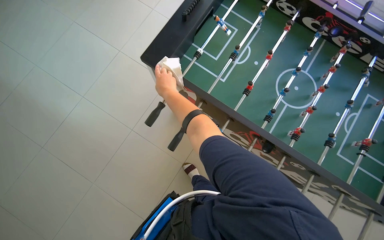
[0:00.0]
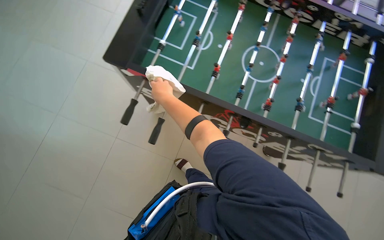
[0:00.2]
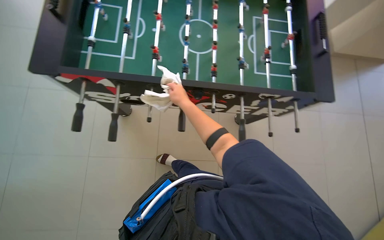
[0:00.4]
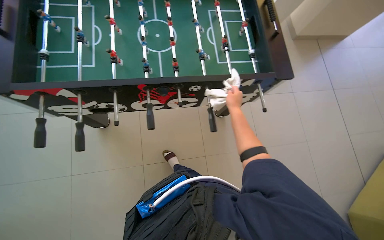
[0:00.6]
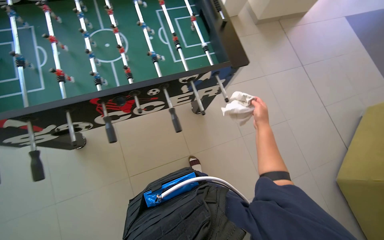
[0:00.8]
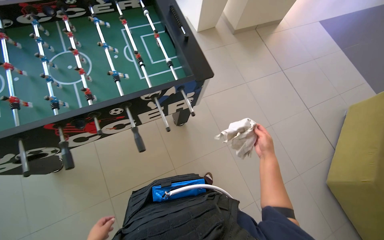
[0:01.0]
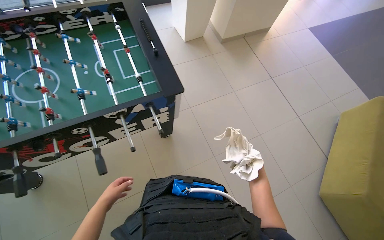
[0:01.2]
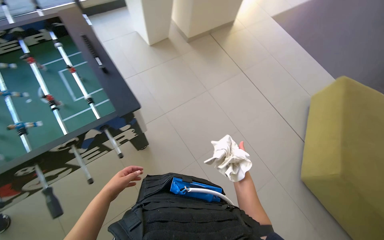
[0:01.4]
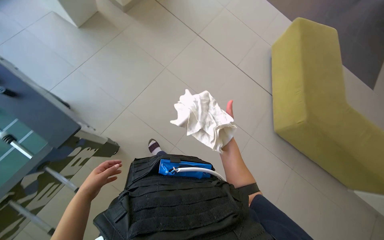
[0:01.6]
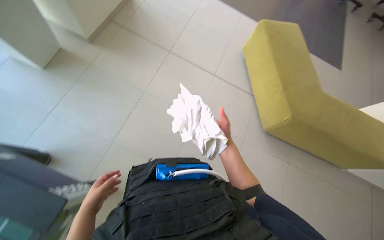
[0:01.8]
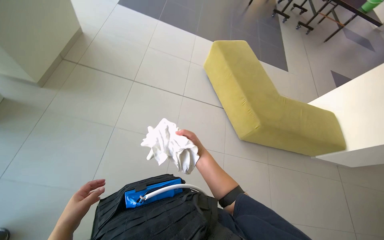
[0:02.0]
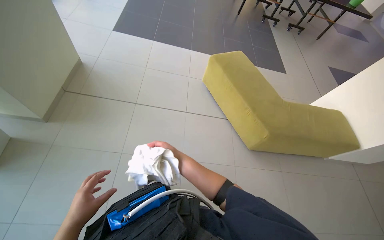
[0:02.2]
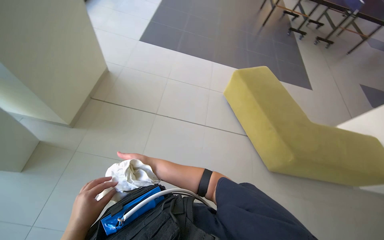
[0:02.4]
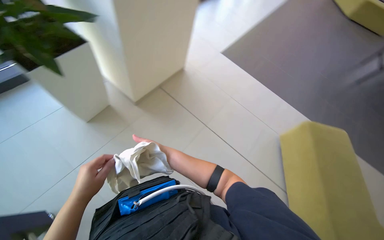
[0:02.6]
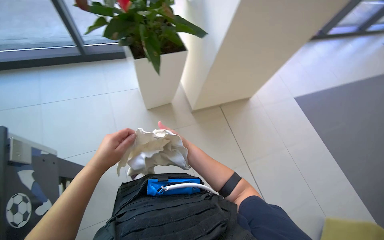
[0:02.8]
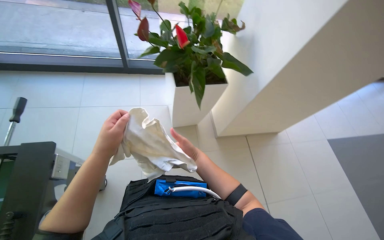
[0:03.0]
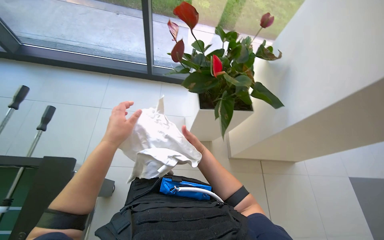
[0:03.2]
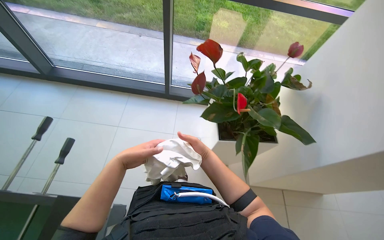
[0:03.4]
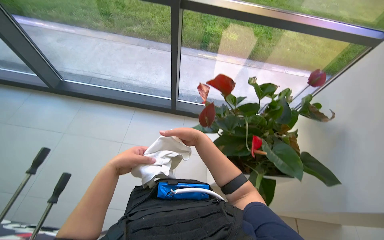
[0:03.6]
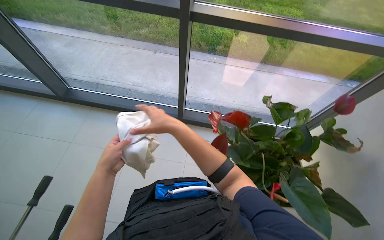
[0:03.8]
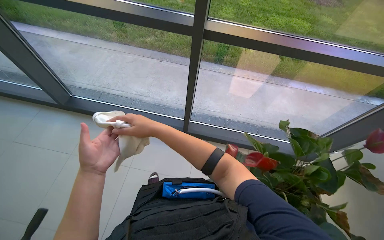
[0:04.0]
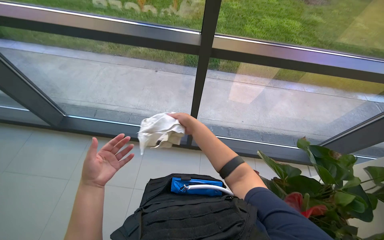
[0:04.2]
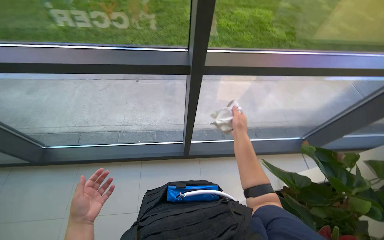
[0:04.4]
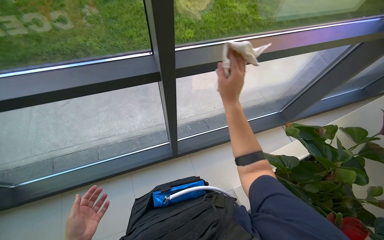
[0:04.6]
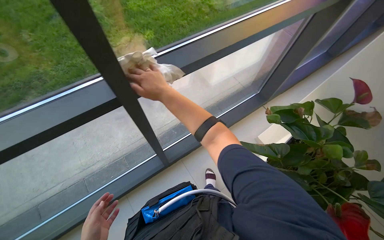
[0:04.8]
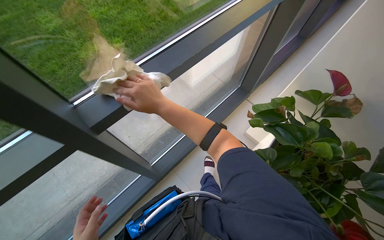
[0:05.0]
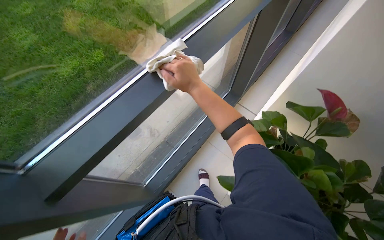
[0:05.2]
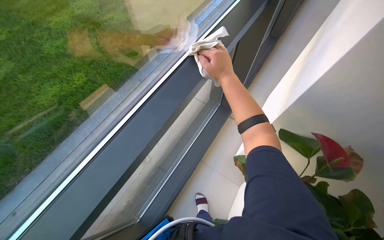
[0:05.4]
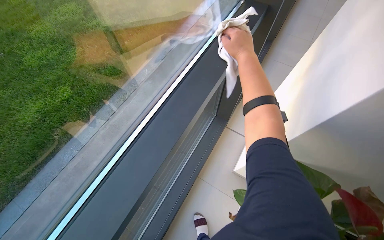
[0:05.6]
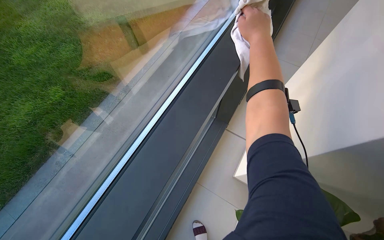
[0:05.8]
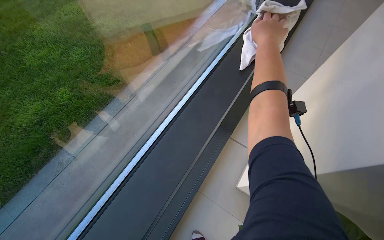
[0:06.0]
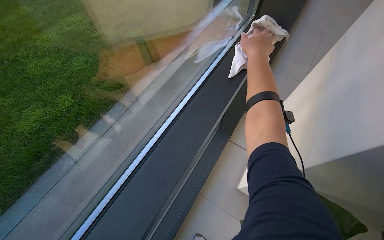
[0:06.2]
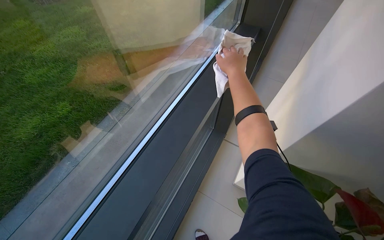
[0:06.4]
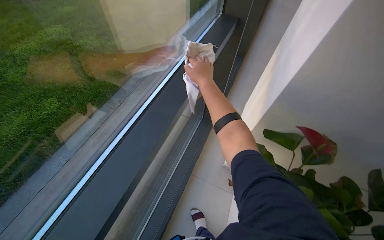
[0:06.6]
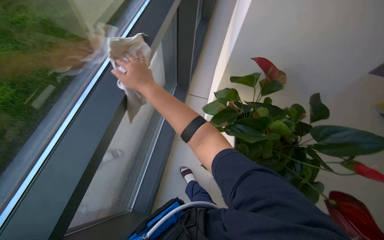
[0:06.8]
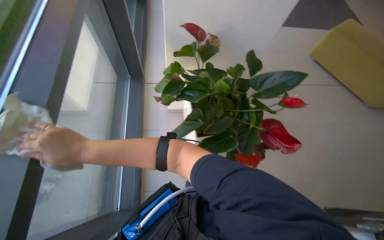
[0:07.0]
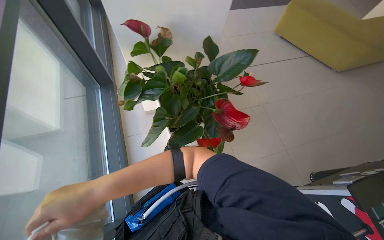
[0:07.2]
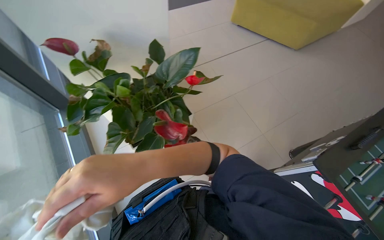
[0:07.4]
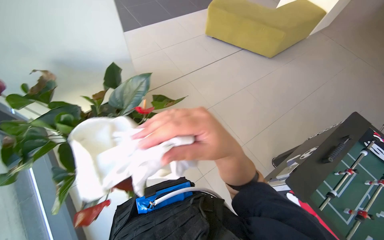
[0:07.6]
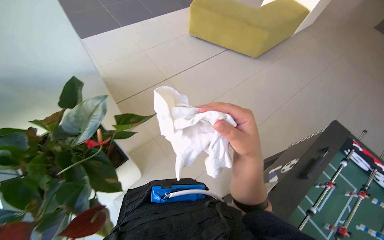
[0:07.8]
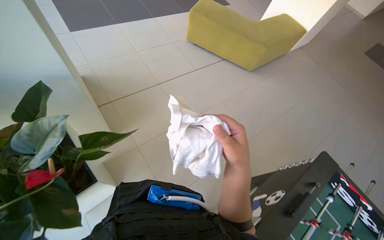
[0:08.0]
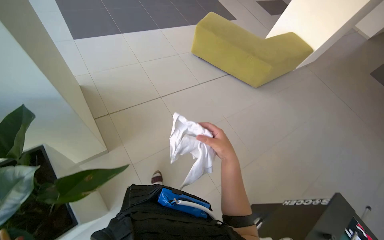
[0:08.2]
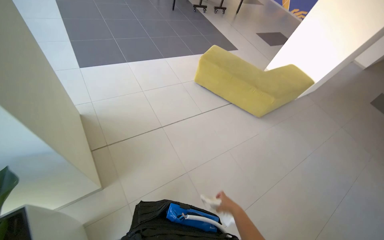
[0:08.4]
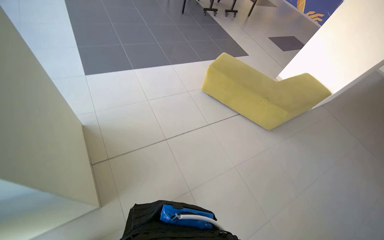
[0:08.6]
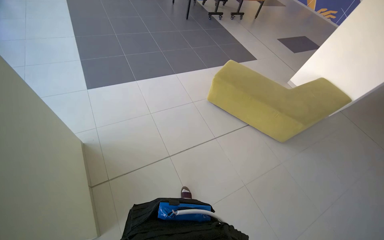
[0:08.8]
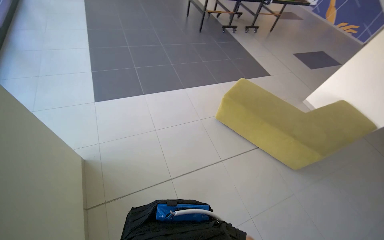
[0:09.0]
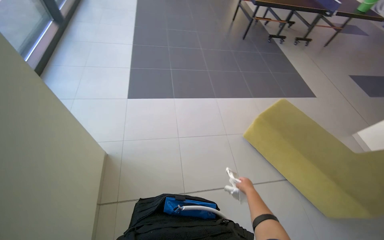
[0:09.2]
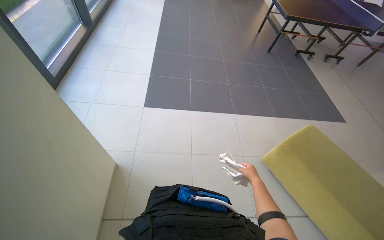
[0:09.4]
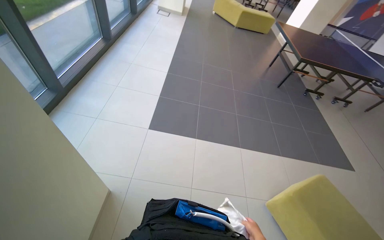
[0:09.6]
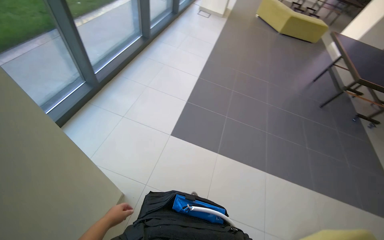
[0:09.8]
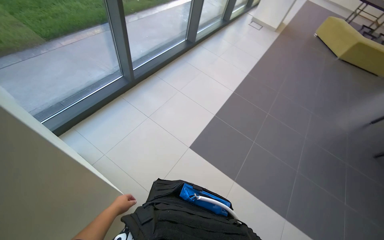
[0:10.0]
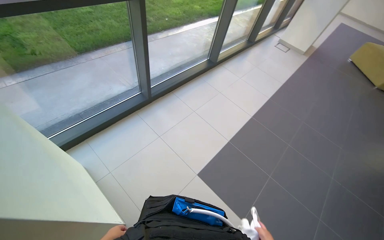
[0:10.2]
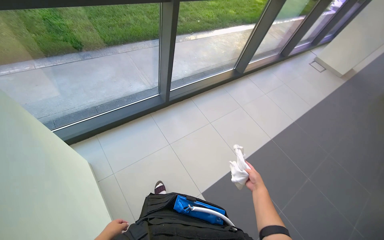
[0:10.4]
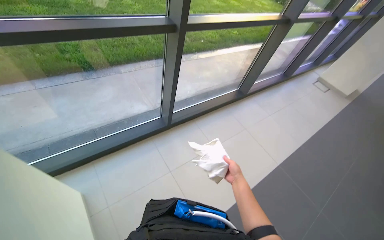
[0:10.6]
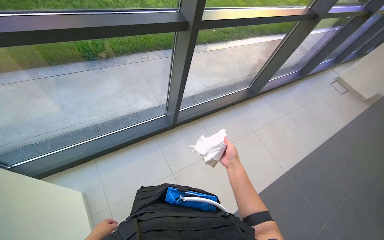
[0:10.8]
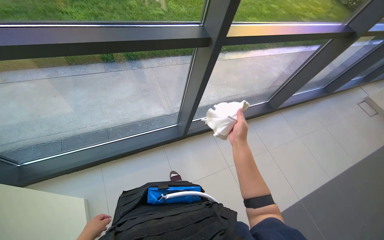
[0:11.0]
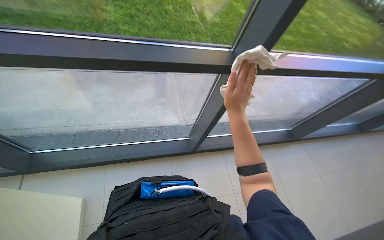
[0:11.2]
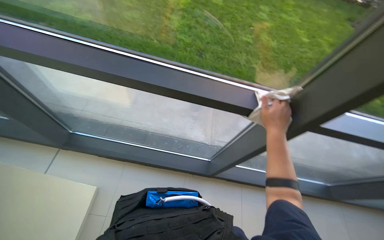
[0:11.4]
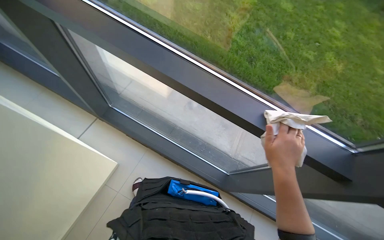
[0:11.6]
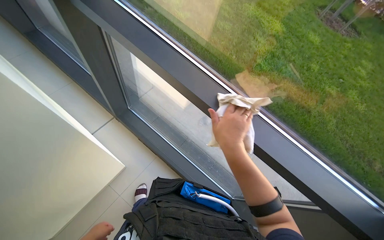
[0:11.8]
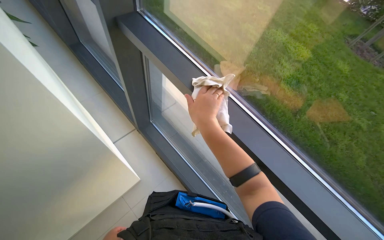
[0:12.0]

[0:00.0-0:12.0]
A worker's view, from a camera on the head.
Job: wiping surfaces.
The whole recording: Wiping various surfaces with a cloth. The worker wipes the glass door, staircase railing, window frame, and foosball table with a cleaning cloth.
0:00.0 to 0:01.6: The camera is carried about 1 m. The wearer's head swings about 90 degrees to the right.
0:03.0 to 0:04.4: The head travels some 90 cm.
0:04.4 to 0:06.0: The head travels roughly 80 cm. The head rotates about 55 degrees to the right.
0:06.0 to 0:07.6: The camera travels roughly 90 cm. The wearer looks approximately 70 degrees further to the right.
0:09.0 to 0:10.4: The wearer moves roughly 60 cm. The wearer's head swings roughly 75 degrees to the left. The wearer looks about 25 degrees further upward.

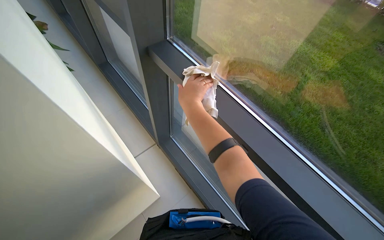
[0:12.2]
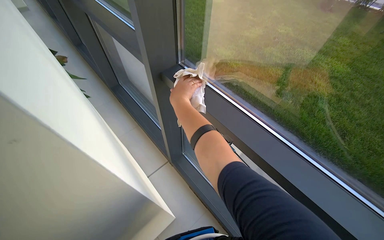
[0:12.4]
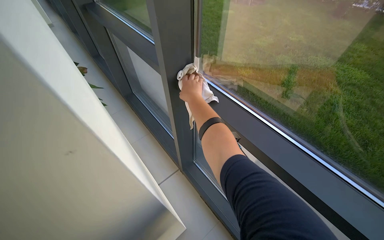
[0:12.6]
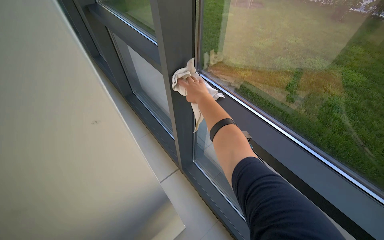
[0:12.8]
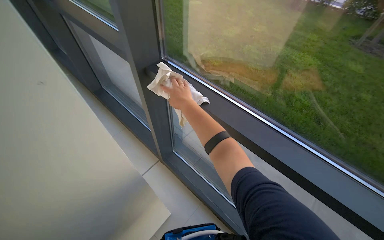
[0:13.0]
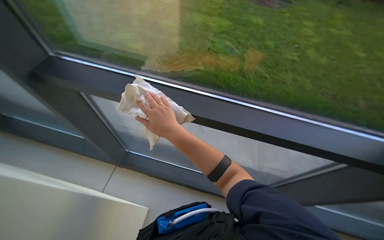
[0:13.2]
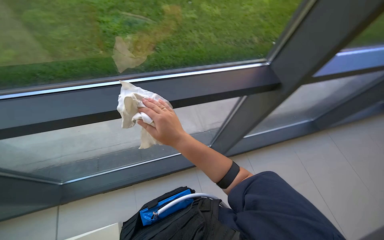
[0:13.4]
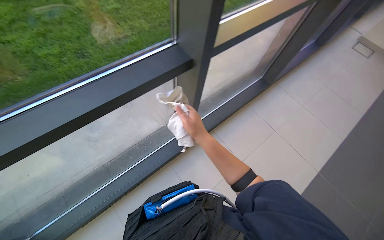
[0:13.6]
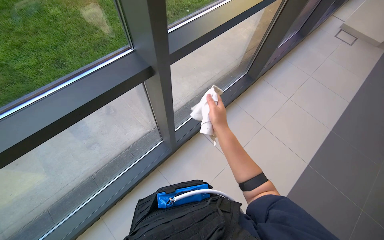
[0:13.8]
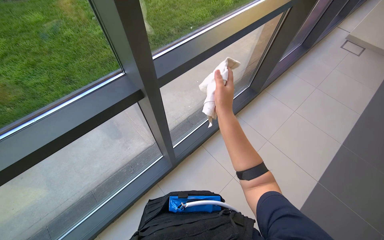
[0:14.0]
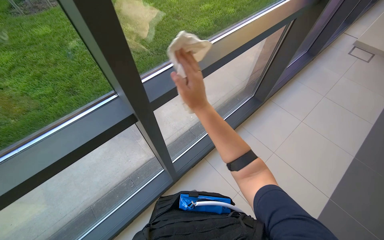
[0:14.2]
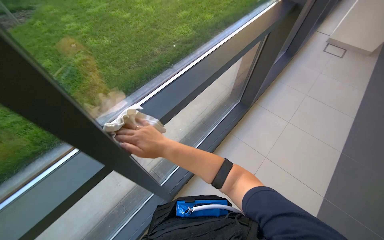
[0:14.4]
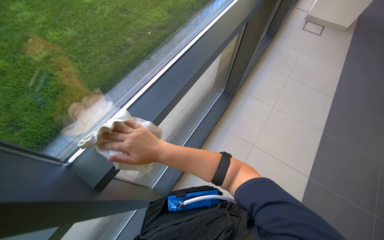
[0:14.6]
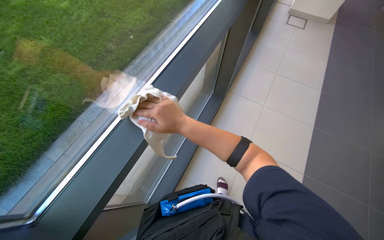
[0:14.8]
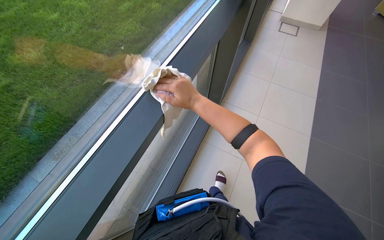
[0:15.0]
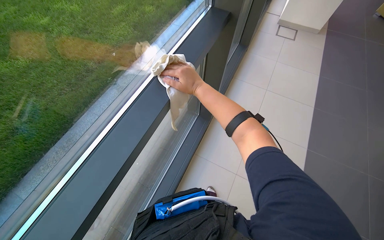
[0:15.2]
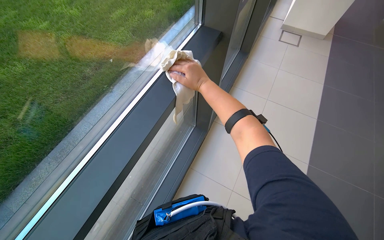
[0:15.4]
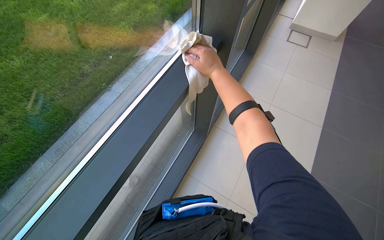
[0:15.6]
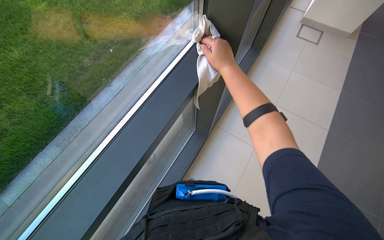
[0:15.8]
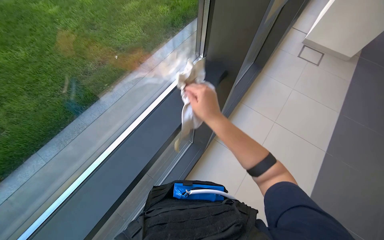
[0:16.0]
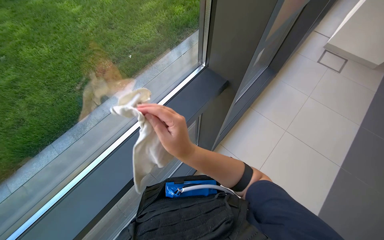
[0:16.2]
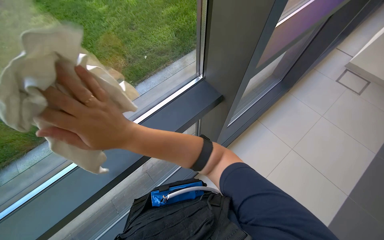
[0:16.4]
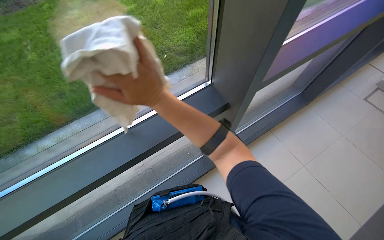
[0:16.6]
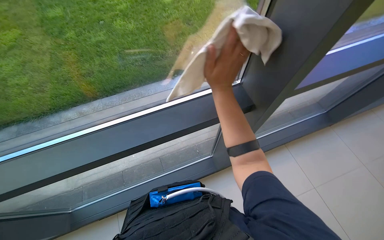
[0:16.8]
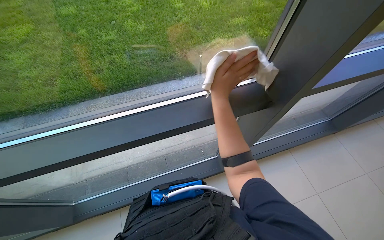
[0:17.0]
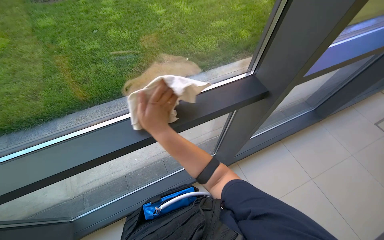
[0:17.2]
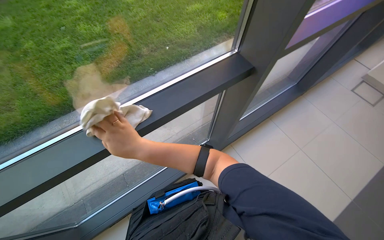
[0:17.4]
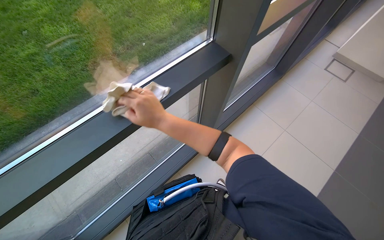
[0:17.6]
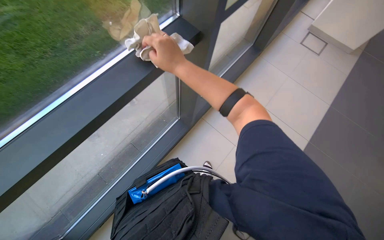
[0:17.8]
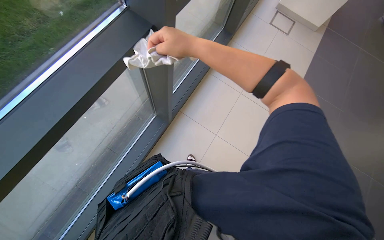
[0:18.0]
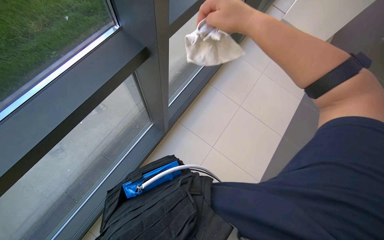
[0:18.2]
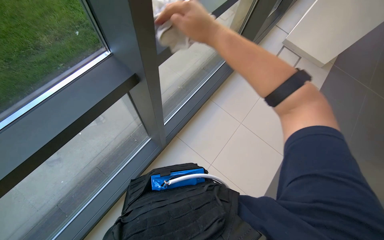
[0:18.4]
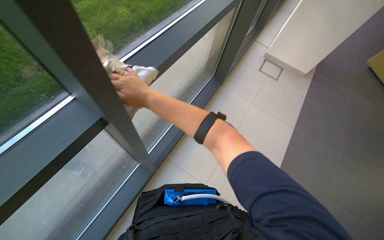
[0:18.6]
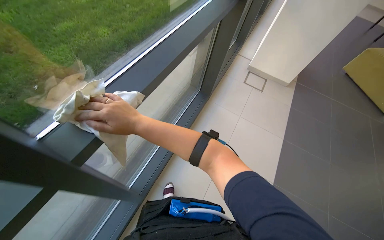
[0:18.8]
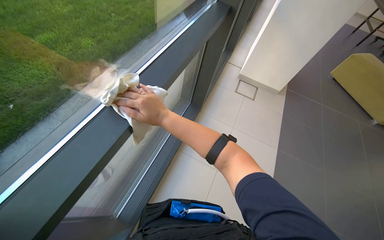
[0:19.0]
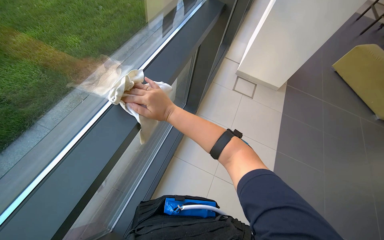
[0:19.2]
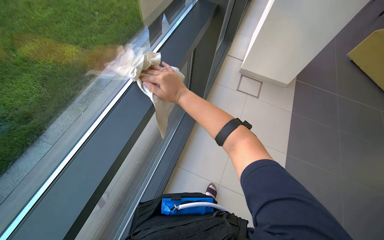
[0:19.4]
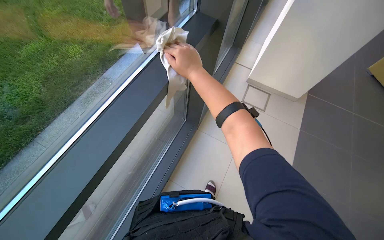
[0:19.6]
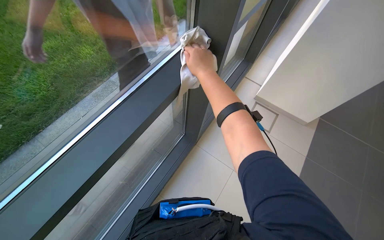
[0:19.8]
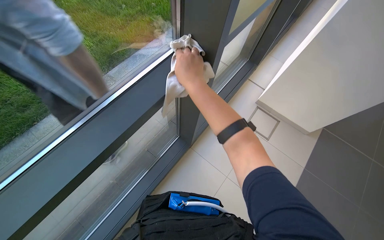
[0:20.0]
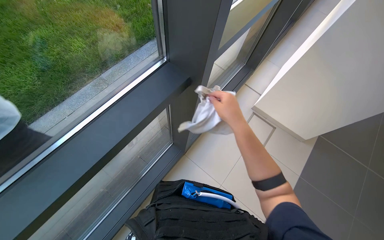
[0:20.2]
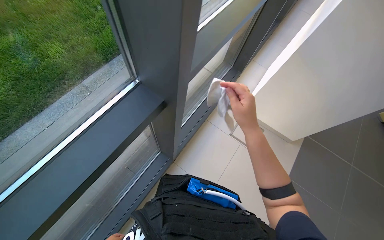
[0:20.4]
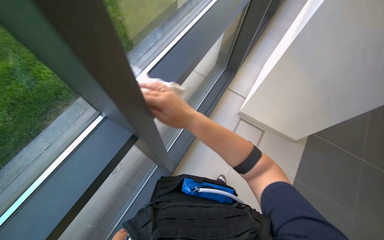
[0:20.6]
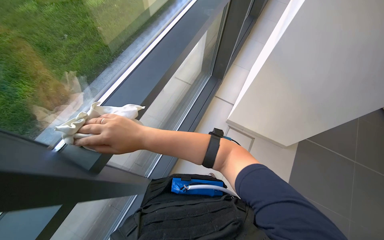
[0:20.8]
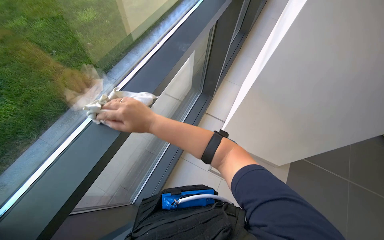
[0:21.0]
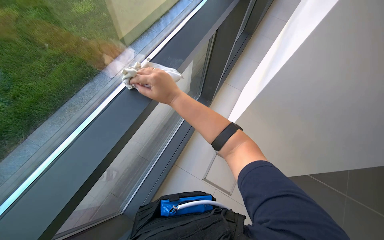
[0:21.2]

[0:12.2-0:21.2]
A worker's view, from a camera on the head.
Job: wiping surfaces.
The whole recording: Wiping various surfaces with a cloth. The worker wipes the glass door, staircase railing, window frame, and foosball table with a cleaning cloth.
0:12.2 to 0:13.8: The head rotates approximately 95 degrees to the right. The wearer looks approximately 10 degrees further downward.
0:13.8 to 0:15.2: The wearer looks about 25 degrees further to the right. The right hand goes about 35 cm up the picture, and goes to the left and returns, approximately 15 cm each way.
0:15.2 to 0:16.6: The wearer moves about 50 cm. The wearer's head swings some 30 degrees to the left.
0:16.6 to 0:18.2: The head turns to the right by roughly 25 degrees. The view tips downward by about 15 degrees.
0:18.2 to 0:19.8: The wearer moves about 60 cm. The camera pitches upward, by about 15 degrees.
